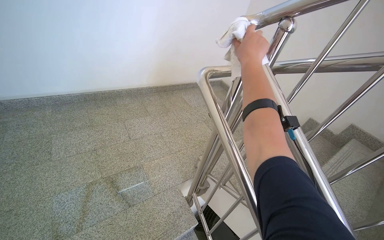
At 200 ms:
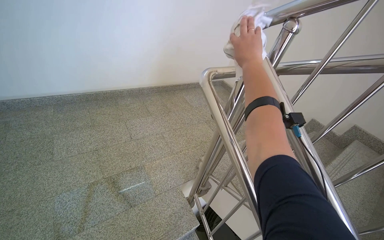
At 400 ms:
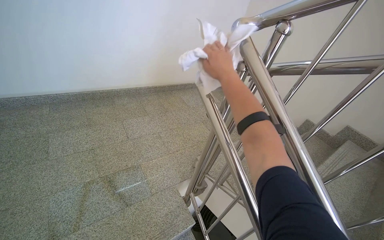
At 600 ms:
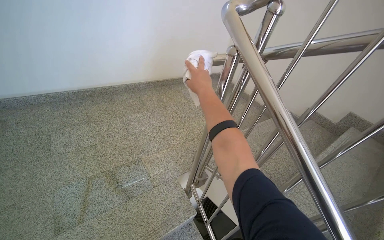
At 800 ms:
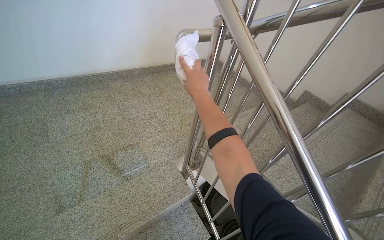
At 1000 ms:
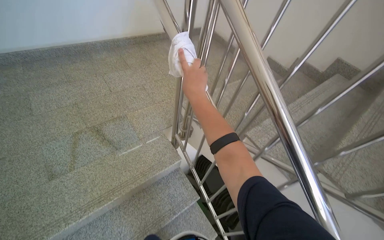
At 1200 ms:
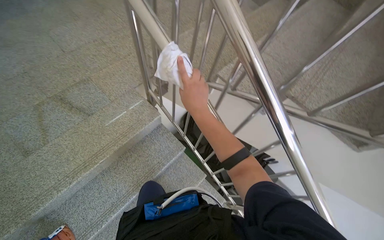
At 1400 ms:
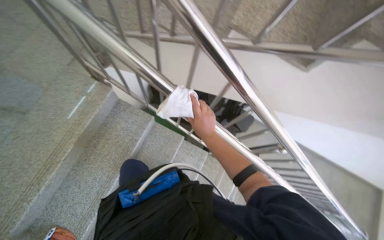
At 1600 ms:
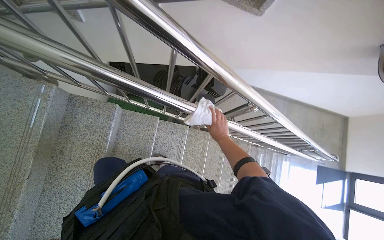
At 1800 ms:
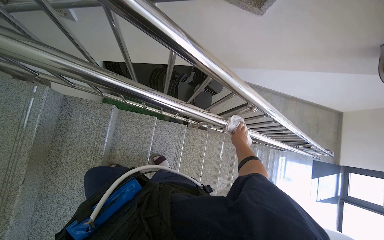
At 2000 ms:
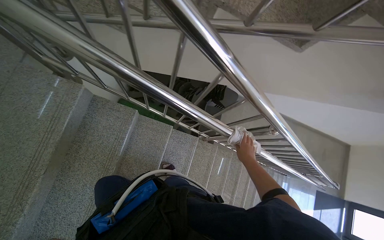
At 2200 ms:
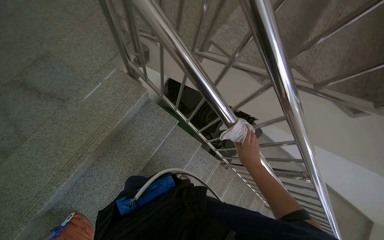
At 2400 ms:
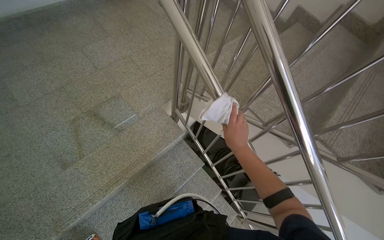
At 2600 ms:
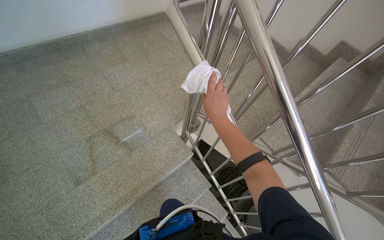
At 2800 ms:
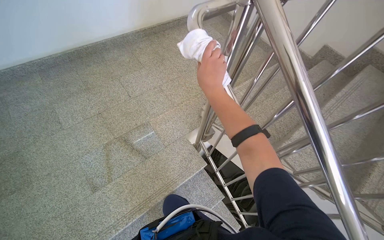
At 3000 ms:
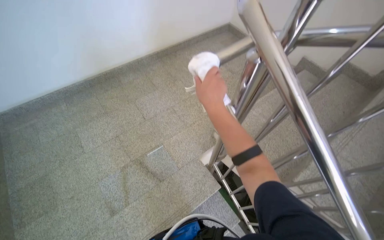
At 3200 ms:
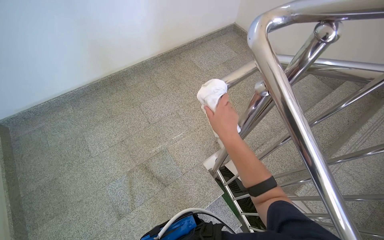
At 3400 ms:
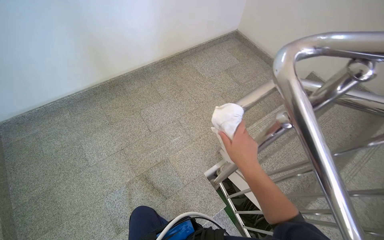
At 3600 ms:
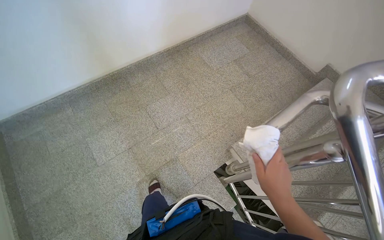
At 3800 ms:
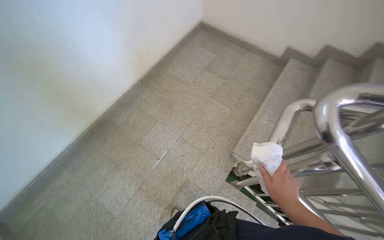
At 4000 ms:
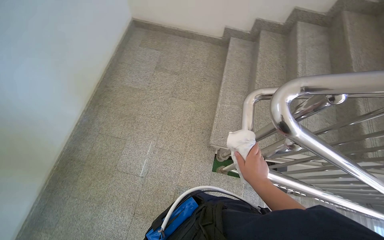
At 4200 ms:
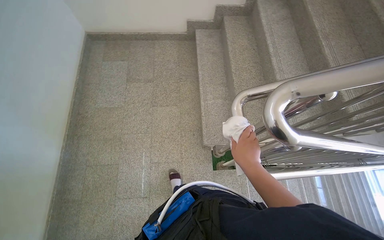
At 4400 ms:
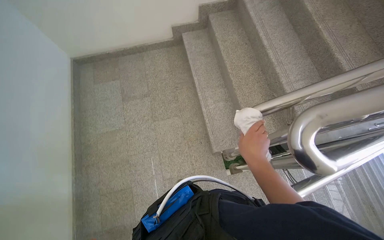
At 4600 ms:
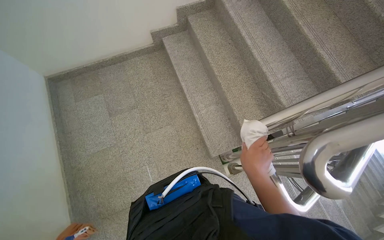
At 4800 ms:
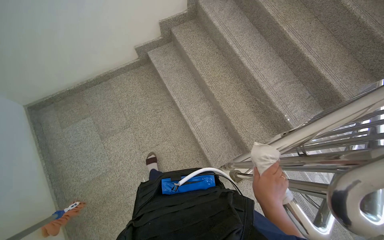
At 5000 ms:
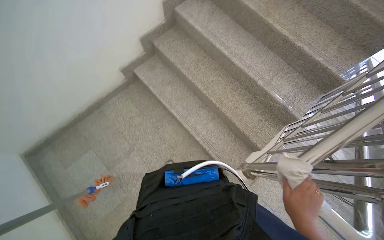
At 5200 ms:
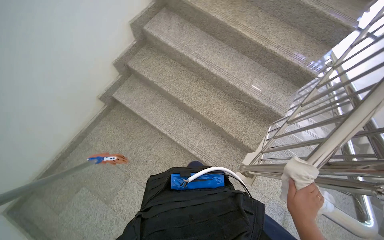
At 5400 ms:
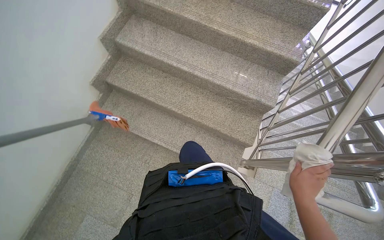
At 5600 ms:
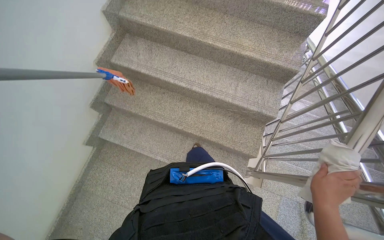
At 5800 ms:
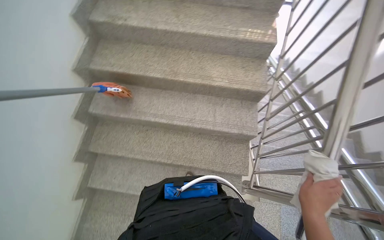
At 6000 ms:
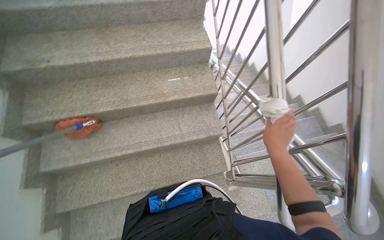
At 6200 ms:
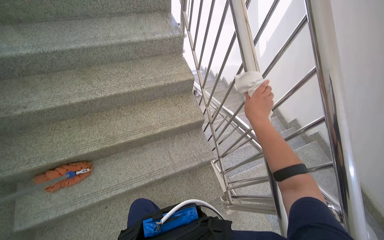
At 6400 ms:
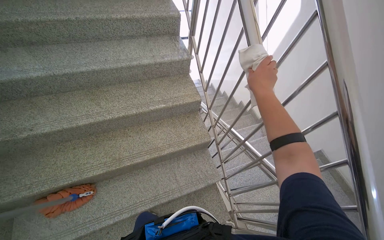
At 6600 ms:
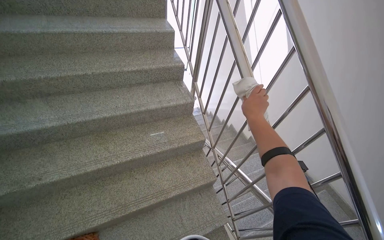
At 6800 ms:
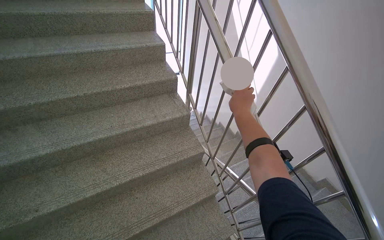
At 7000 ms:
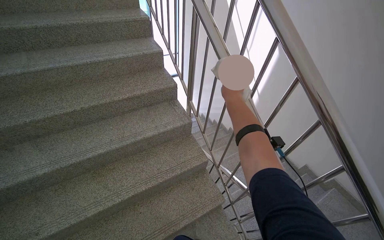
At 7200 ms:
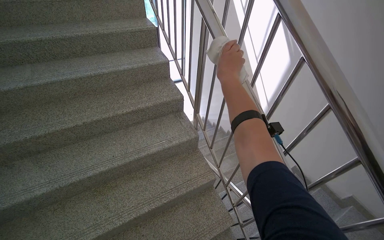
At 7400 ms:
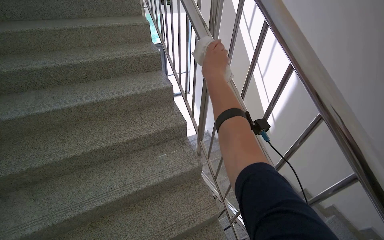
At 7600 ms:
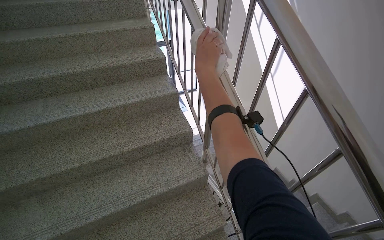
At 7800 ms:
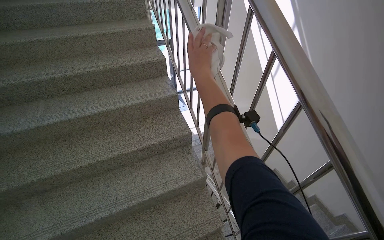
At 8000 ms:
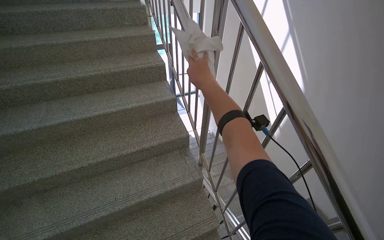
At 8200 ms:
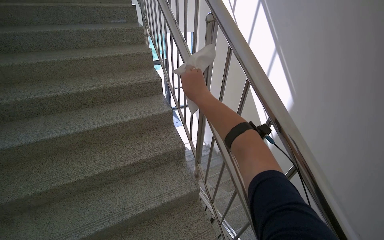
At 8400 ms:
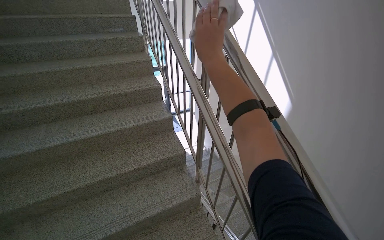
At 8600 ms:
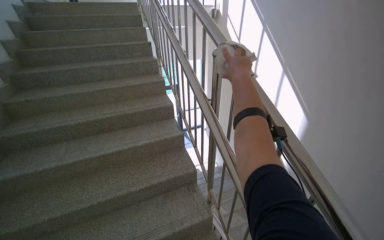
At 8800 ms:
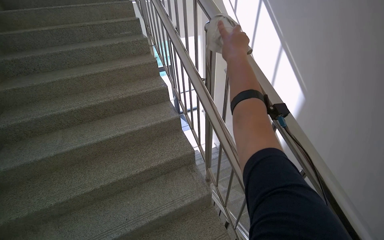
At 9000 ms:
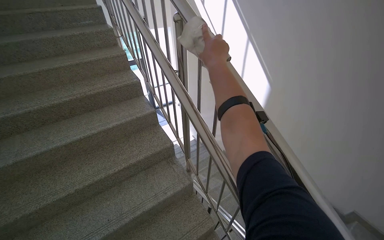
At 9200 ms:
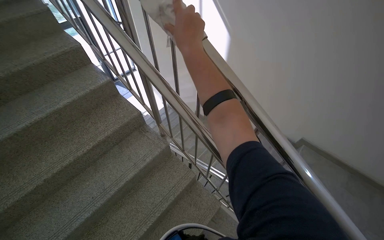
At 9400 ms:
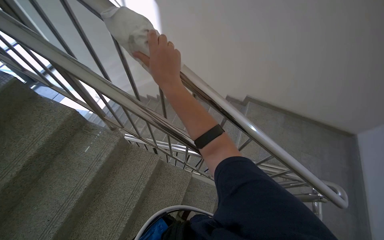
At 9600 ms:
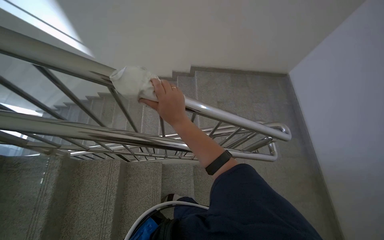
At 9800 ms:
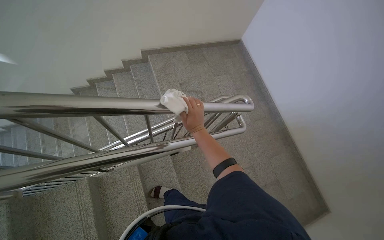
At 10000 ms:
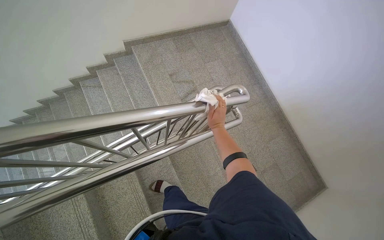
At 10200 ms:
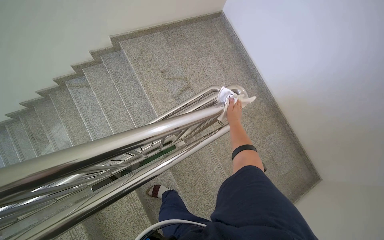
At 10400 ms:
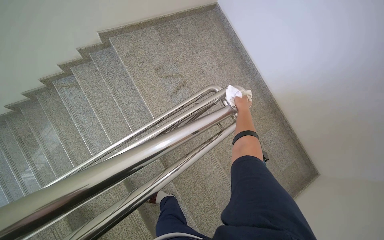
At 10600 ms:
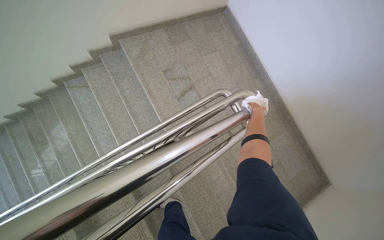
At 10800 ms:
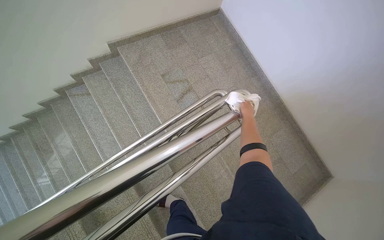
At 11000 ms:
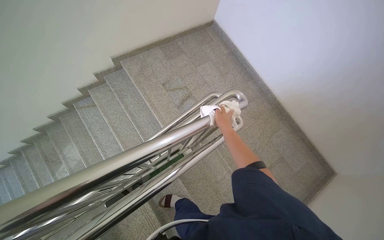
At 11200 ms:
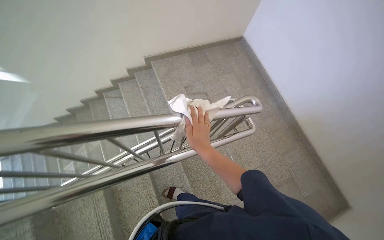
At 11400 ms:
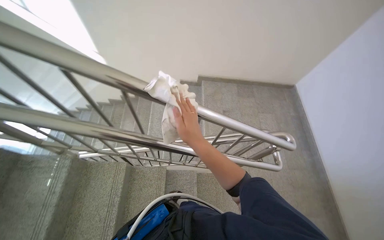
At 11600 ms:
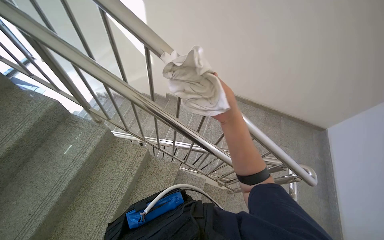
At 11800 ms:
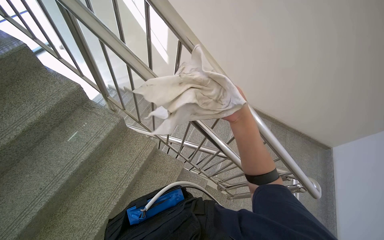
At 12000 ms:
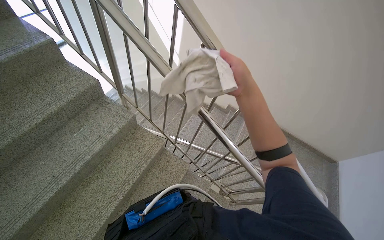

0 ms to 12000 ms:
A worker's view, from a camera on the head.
Job: wiping surfaces.
The whole recording: Wiping stair handrail. The worker wipes the metal handrail of the stairs with a white cloth.
0 ms to 1600 ms: The camera is carried some 60 cm. The head rotates approximately 45 degrees to the right. The view tilts roughly 55 degrees downward.
1600 ms to 3000 ms: The camera travels approximately 70 cm. The head turns to the left by roughly 40 degrees. The wearer looks approximately 35 degrees further upward.
3000 ms to 4400 ms: The wearer moves roughly 80 cm. The wearer's head swings some 65 degrees to the right. The wearer looks about 15 degrees further downward.
4400 ms to 6000 ms: The head travels about 40 cm. The wearer's head swings some 85 degrees to the right. The view tips upward by some 20 degrees.
6000 ms to 7600 ms: The head travels approximately 70 cm. The view tips upward by some 25 degrees.
9000 ms to 10400 ms: The wearer moves roughly 40 cm. The head rotates about 90 degrees to the right. The camera pitches downward, by about 45 degrees.
10400 ms to 12000 ms: The camera travels roughly 60 cm. The head rotates approximately 65 degrees to the left. The view tilts about 25 degrees upward.

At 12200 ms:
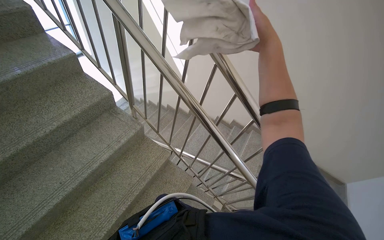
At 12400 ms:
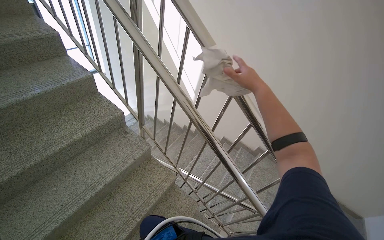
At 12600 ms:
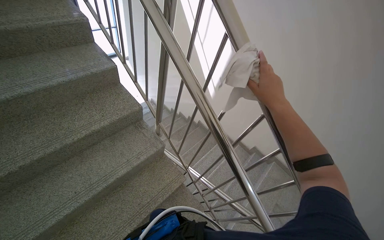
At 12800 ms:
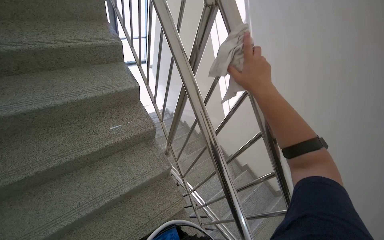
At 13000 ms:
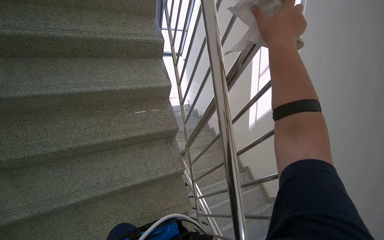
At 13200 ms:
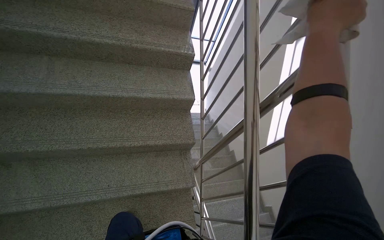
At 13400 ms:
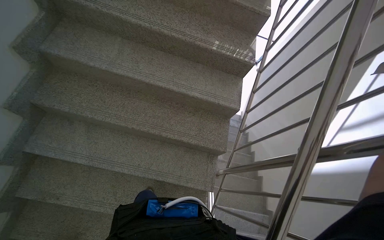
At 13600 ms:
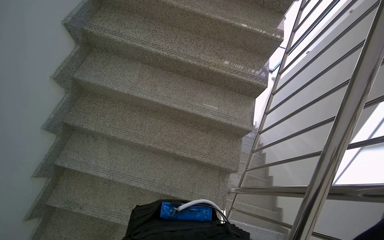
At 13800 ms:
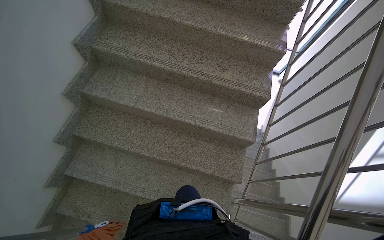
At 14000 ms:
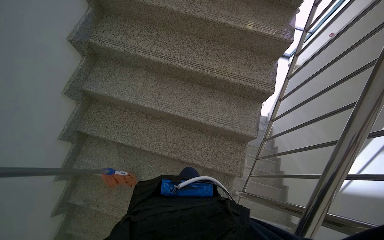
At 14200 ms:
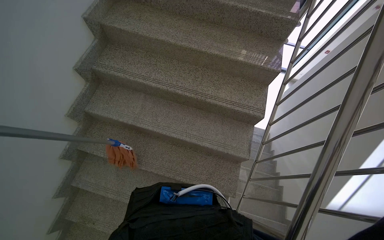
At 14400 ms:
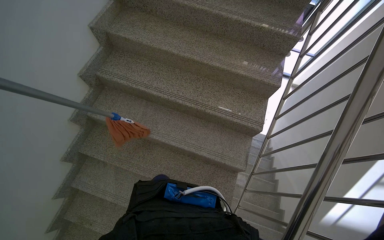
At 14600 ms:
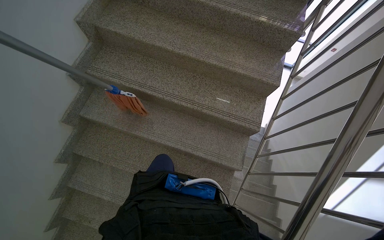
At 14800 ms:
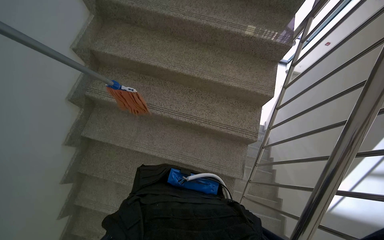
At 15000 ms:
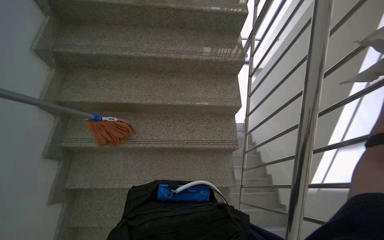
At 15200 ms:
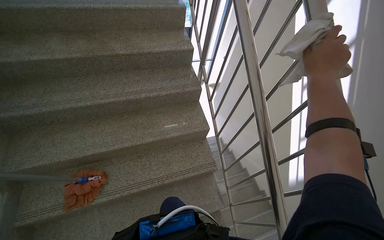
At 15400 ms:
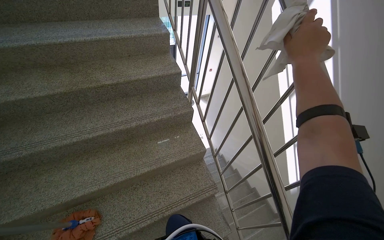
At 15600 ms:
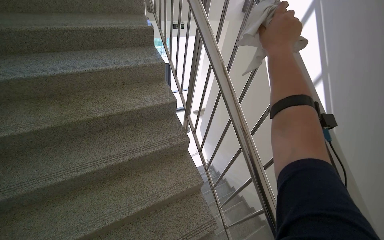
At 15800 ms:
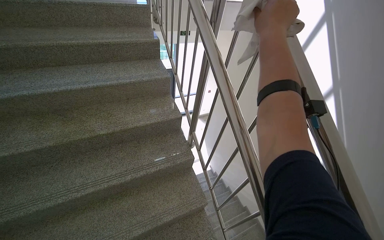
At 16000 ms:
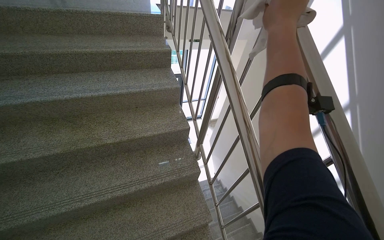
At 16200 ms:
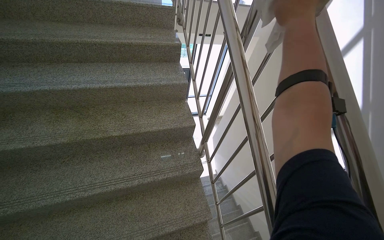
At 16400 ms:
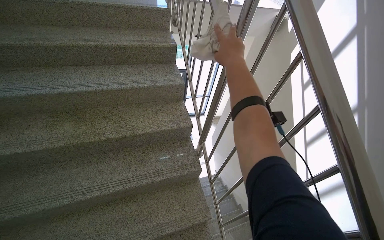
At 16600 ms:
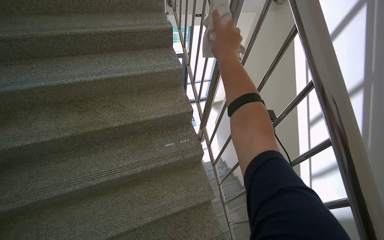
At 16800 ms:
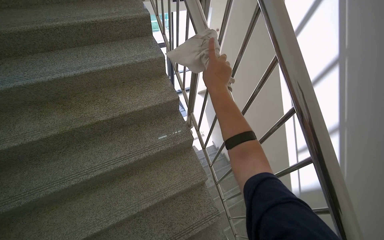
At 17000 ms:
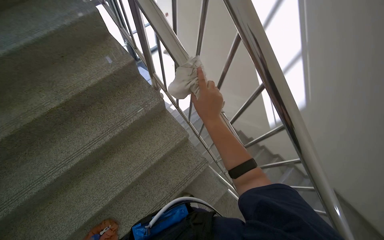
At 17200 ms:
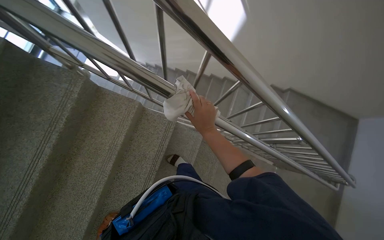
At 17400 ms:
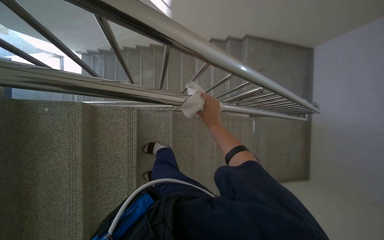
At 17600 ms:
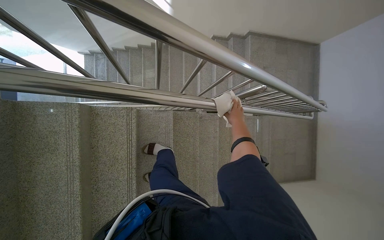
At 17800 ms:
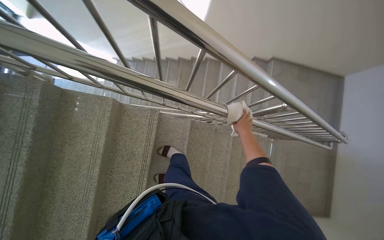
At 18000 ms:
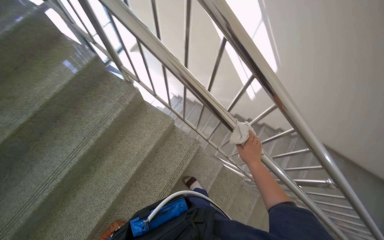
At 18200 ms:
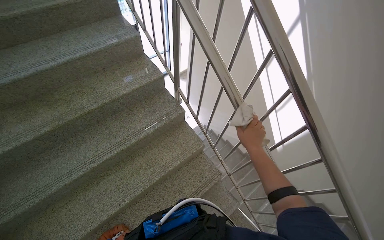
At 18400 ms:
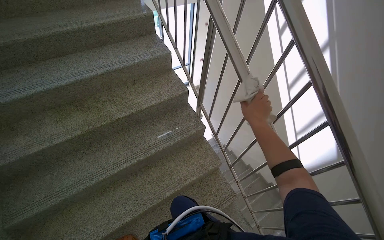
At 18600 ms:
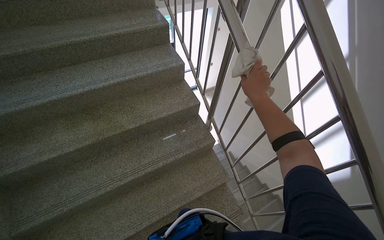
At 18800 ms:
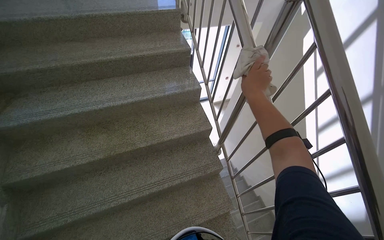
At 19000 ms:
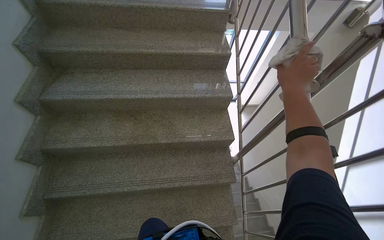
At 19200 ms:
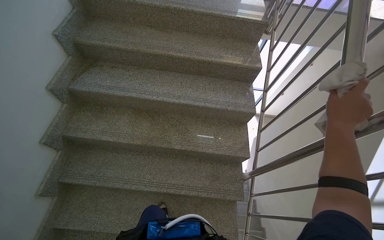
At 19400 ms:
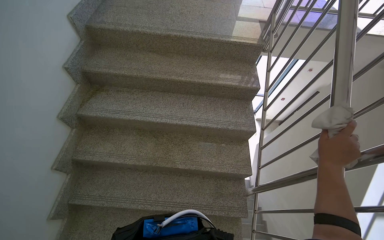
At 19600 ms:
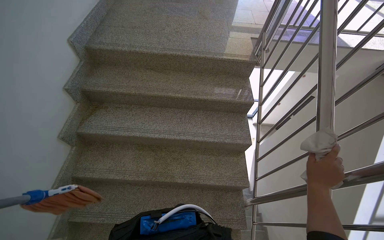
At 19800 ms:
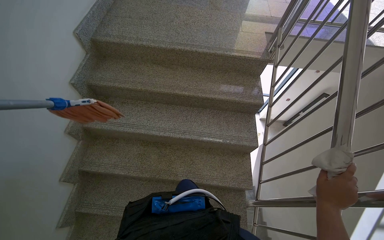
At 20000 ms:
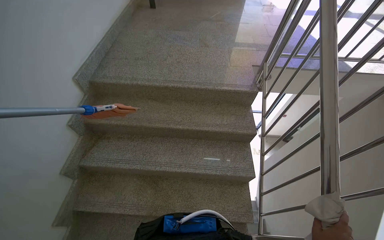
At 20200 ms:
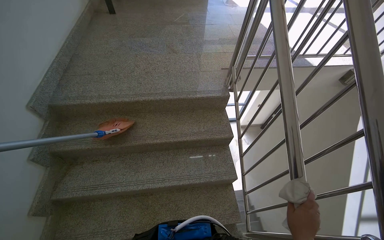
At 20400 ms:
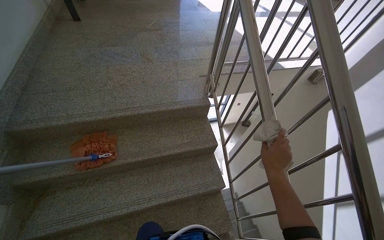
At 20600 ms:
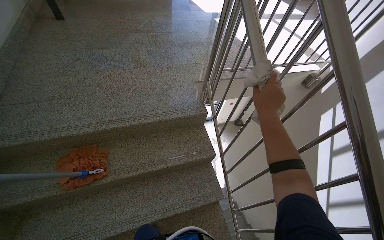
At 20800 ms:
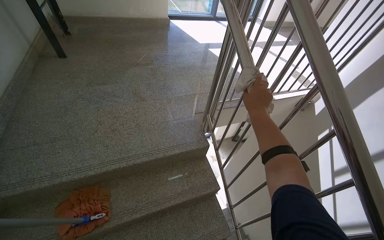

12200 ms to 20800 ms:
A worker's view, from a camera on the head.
Job: wiping surfaces.
The whole recording: Wiping stair handrail. The worker wipes the metal handrail of the stairs with a white cloth.
12200 ms to 13600 ms: The camera travels some 60 cm. The wearer looks roughly 70 degrees further to the left.
13600 ms to 15000 ms: The camera is carried about 60 cm.
15000 ms to 16600 ms: The head travels some 40 cm. The view tilts some 20 degrees upward.
16600 ms to 18000 ms: The wearer looks roughly 35 degrees further to the right. The camera pitches downward, by about 20 degrees.
18000 ms to 19400 ms: The head travels some 60 cm. The head rotates approximately 60 degrees to the left. The camera pitches upward, by some 20 degrees.
19400 ms to 20800 ms: The camera travels about 60 cm. The head rotates some 25 degrees to the right. The view tilts roughly 10 degrees upward.
